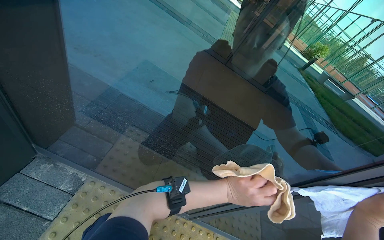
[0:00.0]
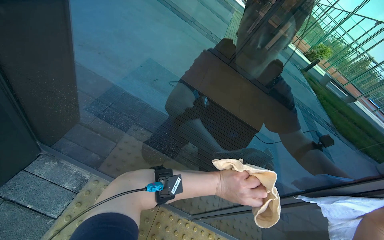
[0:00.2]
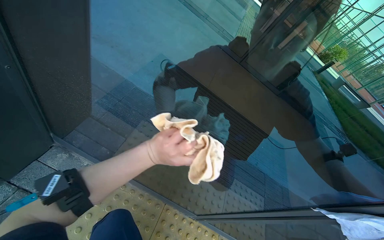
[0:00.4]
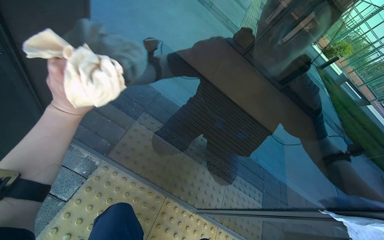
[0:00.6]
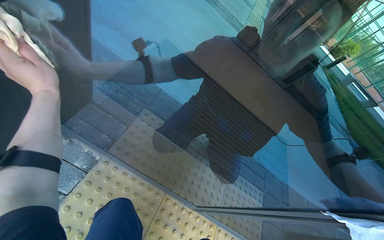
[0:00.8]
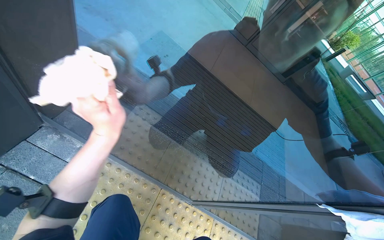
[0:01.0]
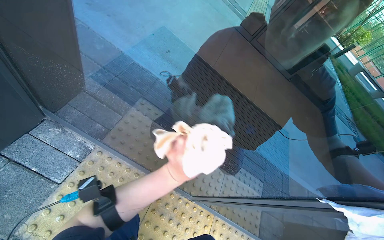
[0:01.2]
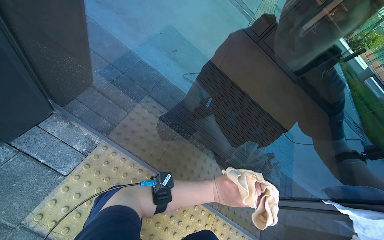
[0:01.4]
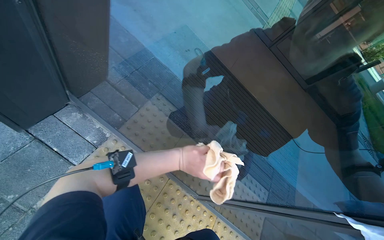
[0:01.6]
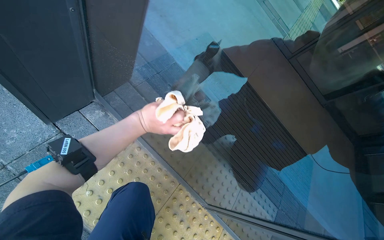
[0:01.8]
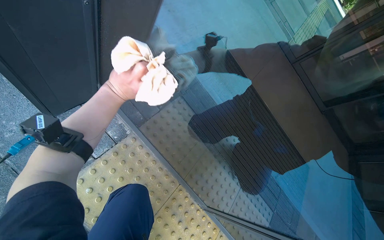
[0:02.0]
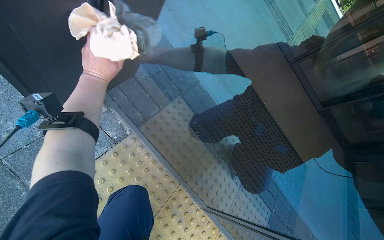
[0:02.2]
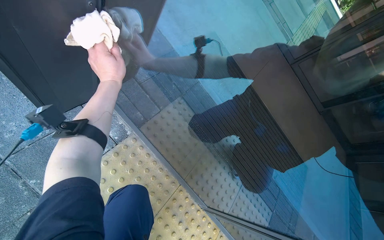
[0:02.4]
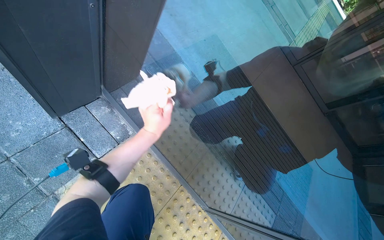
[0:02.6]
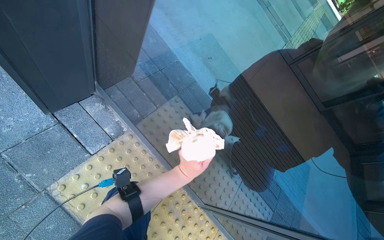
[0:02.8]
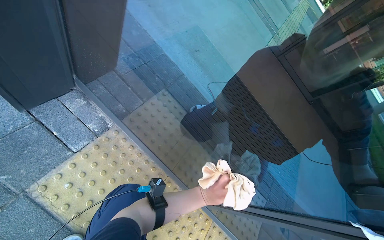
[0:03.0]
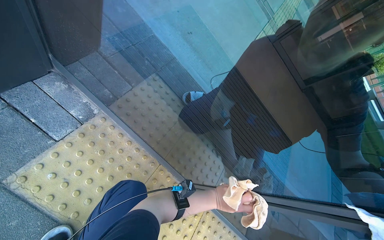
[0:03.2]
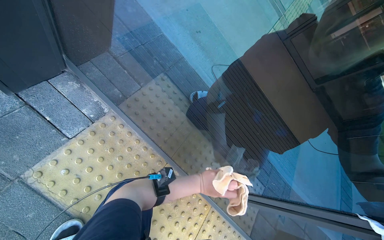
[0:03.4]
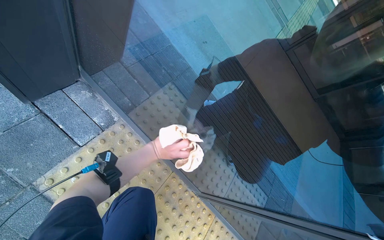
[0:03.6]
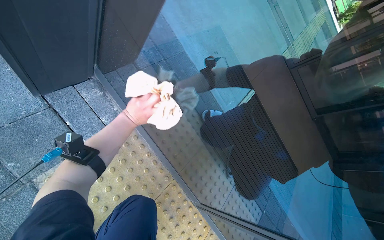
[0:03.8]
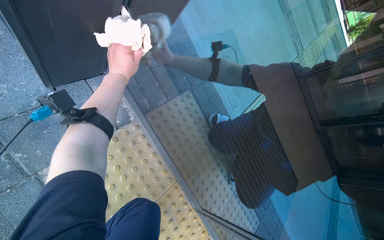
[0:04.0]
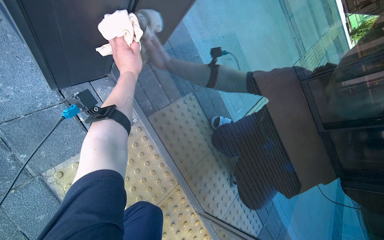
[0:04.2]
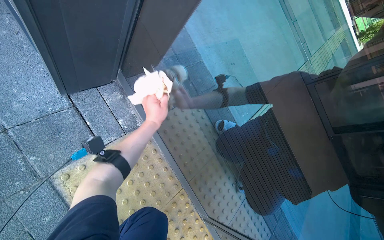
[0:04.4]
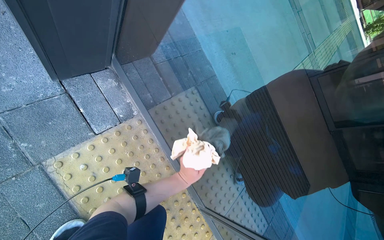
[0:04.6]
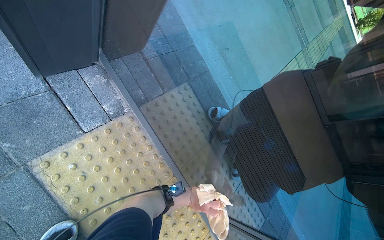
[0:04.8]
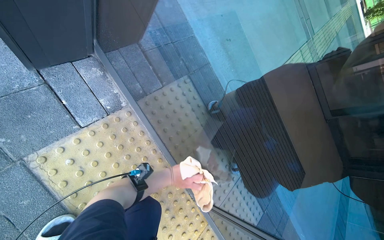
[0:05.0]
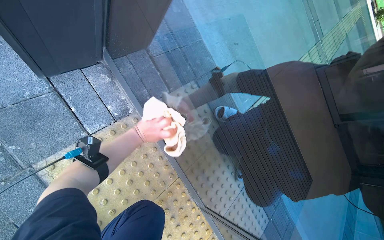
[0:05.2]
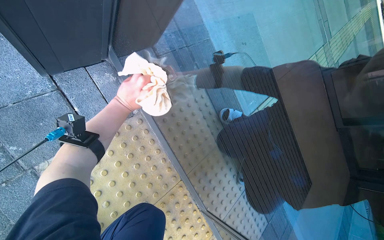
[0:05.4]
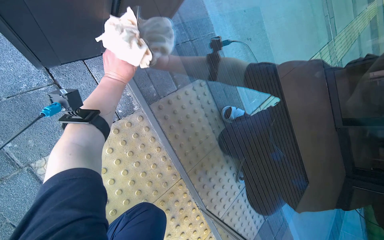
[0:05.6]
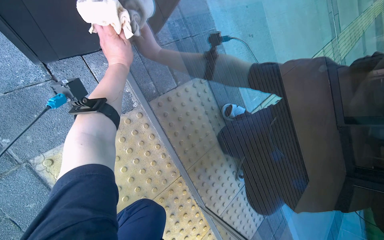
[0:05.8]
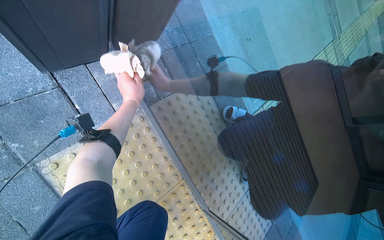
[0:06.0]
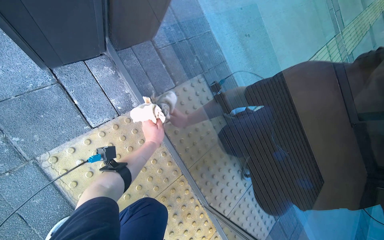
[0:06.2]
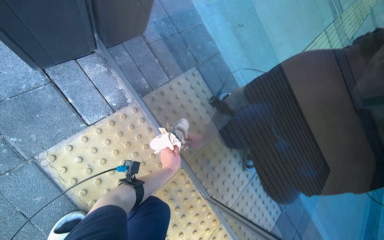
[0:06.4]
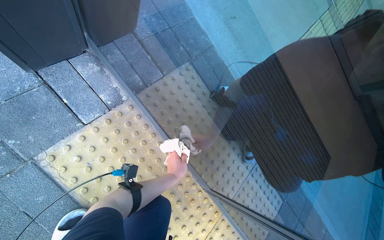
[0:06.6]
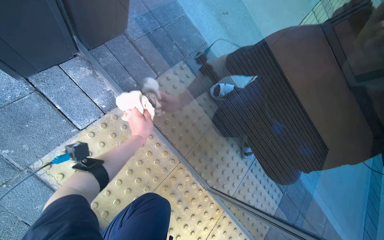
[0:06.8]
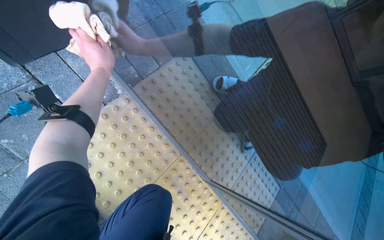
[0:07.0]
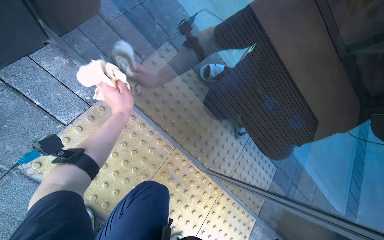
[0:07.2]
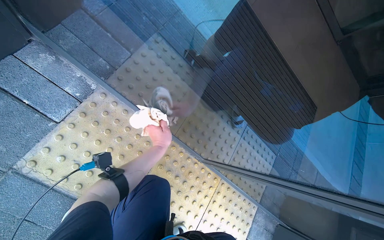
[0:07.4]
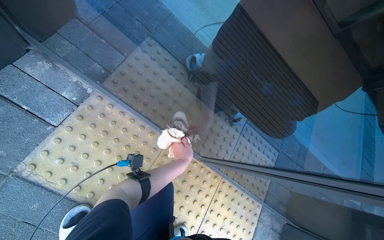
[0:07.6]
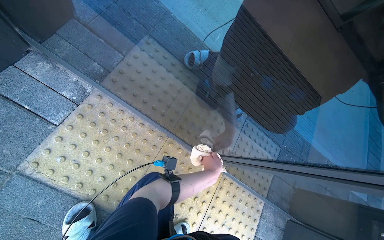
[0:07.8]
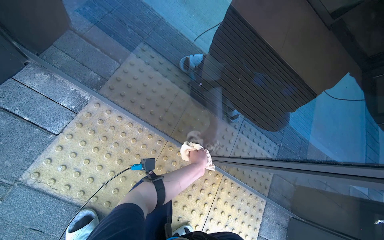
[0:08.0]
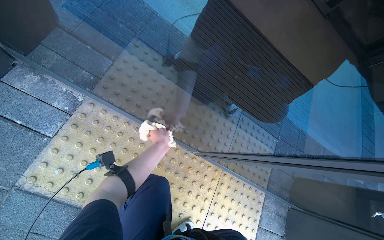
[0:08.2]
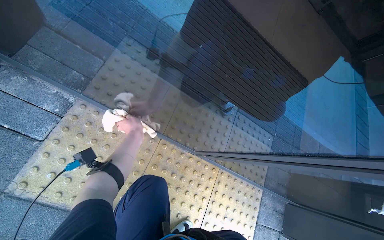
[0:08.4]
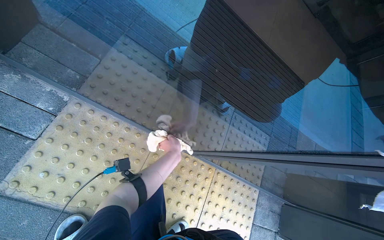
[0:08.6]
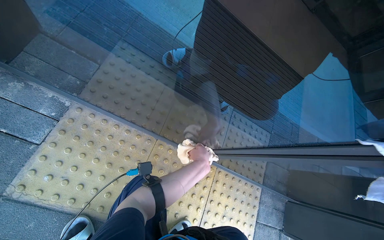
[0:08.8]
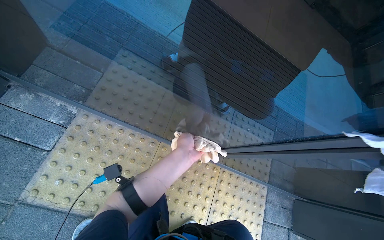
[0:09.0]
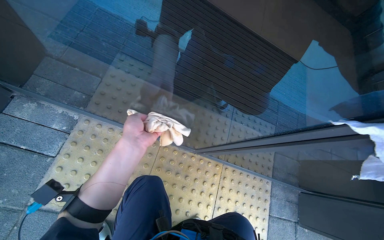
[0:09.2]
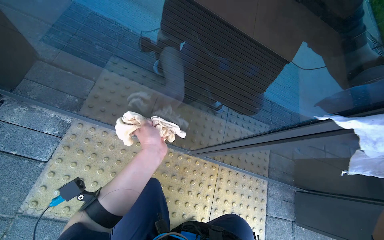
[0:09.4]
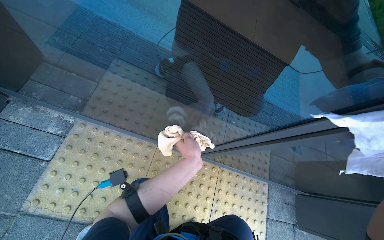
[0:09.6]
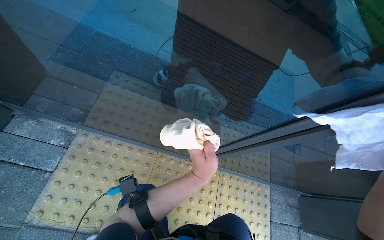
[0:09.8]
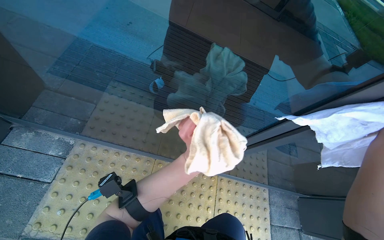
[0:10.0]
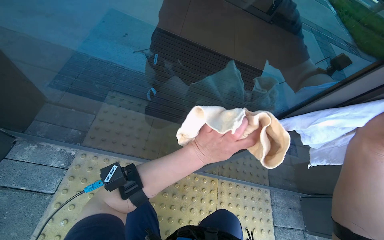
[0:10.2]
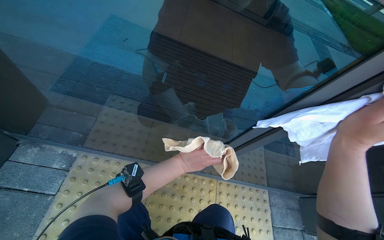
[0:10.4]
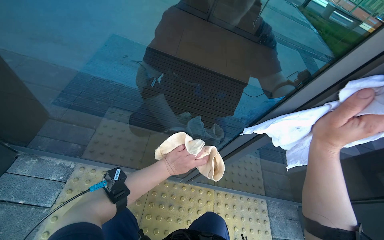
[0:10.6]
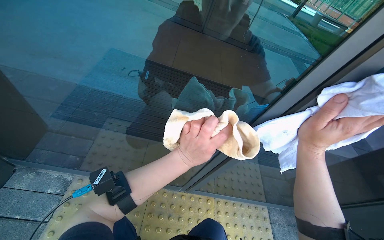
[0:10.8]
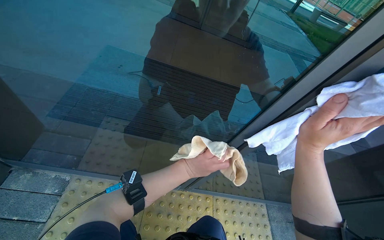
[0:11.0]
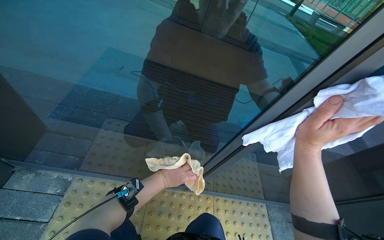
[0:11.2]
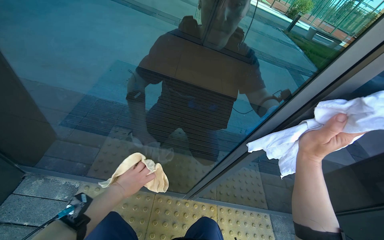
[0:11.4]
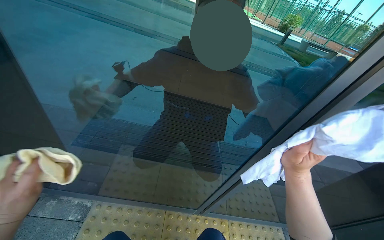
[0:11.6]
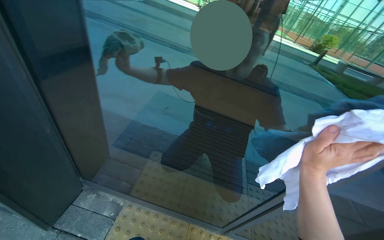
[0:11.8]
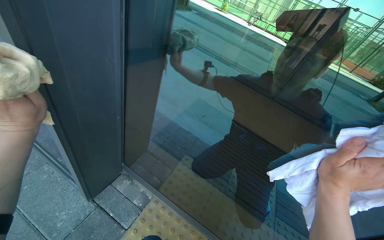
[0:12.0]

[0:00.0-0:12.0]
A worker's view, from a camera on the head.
Job: cleaning windows.
The whole recording: Cleaning glass door. The worker cleans the glass door using a squeegee and then wipes it with a cloth, also cleaning the door handle.
0:03.0 to 0:04.4: The left hand goes roughly 40 cm up the picture and to the left.
0:06.0 to 0:07.6: The left hand goes up and down the picture, approximately 25 cm each way, reversing 2 times.
0:07.6 to 0:09.0: The left hand moves left and right over some 30 cm, changing direction 2 times.
0:09.0 to 0:10.4: The left hand travels to the left and back again, approximately 10 cm each way.
0:10.4 to 0:12.0: The head turns to the left by some 20 degrees. The view tips upward by approximately 25 degrees.

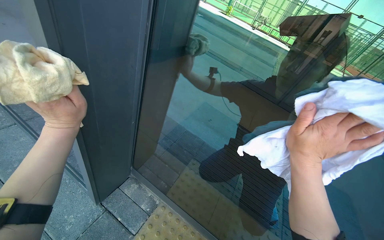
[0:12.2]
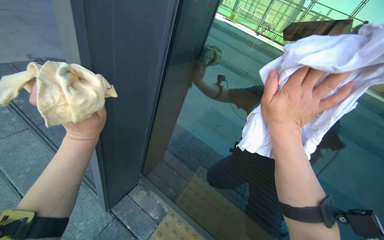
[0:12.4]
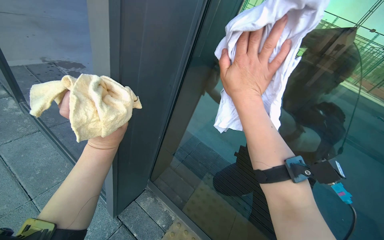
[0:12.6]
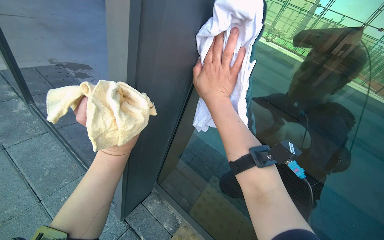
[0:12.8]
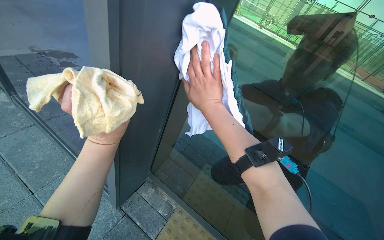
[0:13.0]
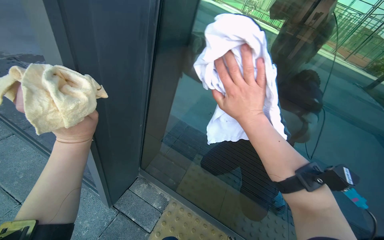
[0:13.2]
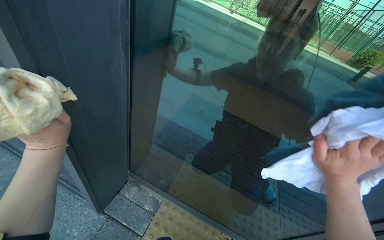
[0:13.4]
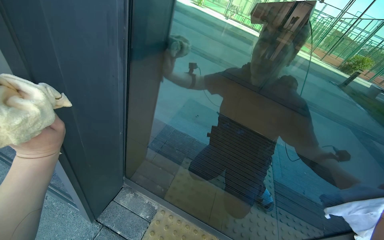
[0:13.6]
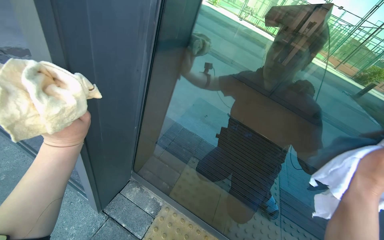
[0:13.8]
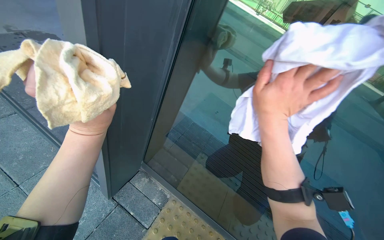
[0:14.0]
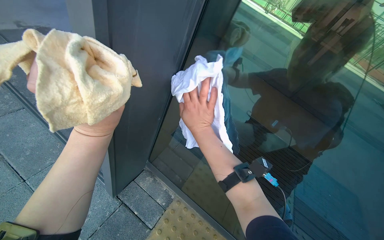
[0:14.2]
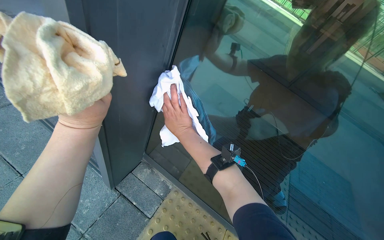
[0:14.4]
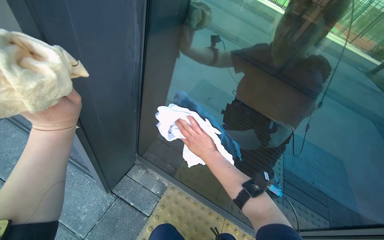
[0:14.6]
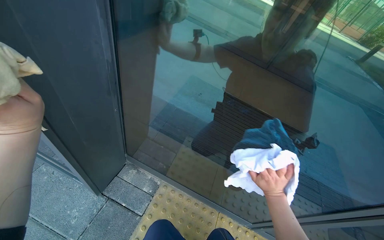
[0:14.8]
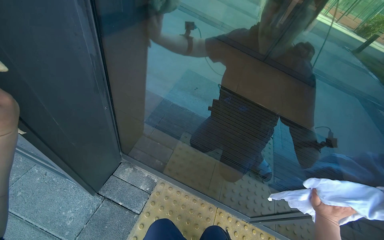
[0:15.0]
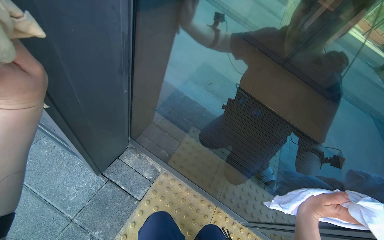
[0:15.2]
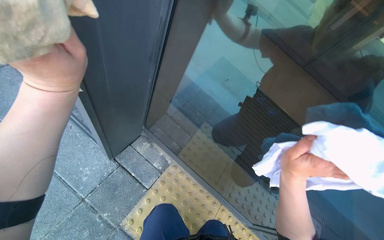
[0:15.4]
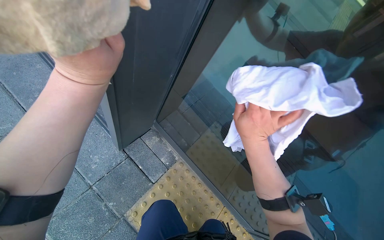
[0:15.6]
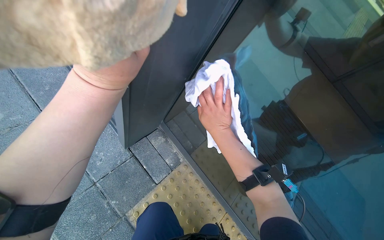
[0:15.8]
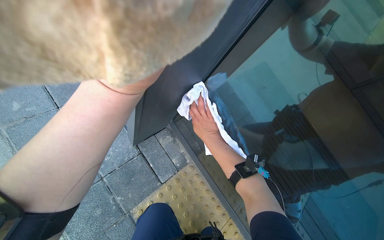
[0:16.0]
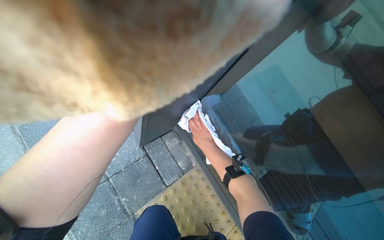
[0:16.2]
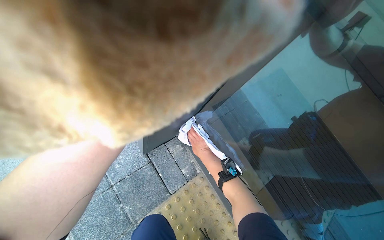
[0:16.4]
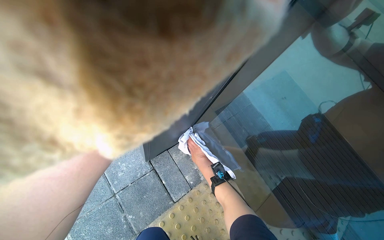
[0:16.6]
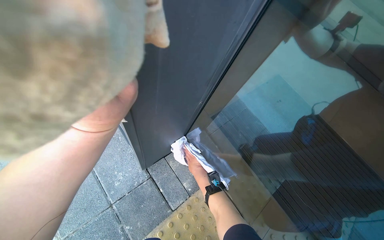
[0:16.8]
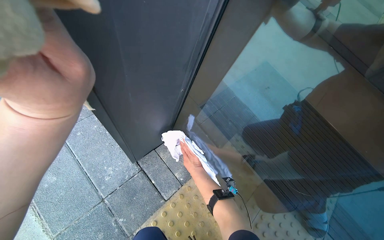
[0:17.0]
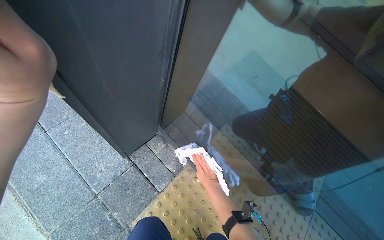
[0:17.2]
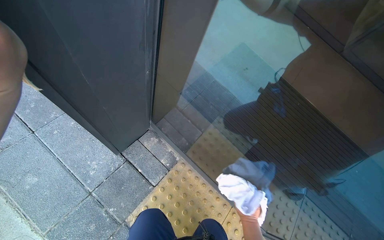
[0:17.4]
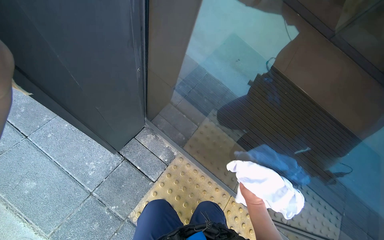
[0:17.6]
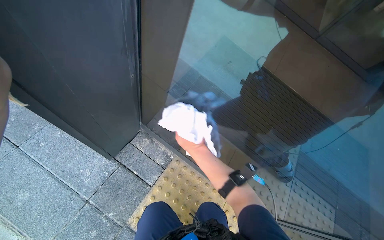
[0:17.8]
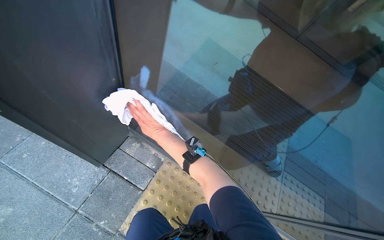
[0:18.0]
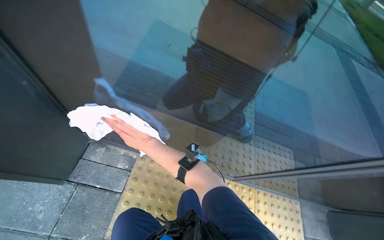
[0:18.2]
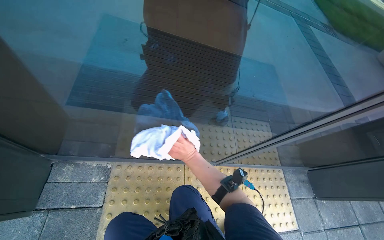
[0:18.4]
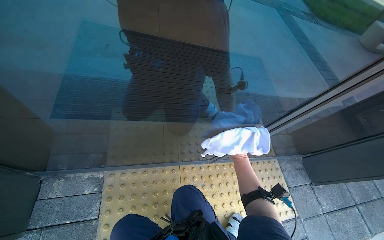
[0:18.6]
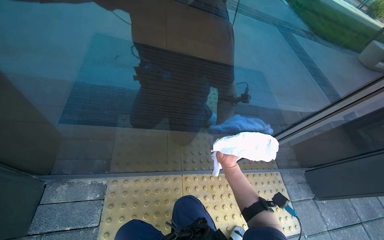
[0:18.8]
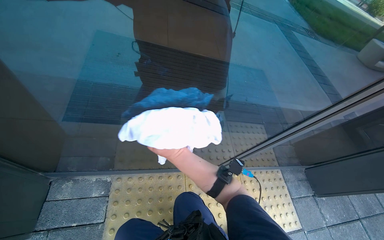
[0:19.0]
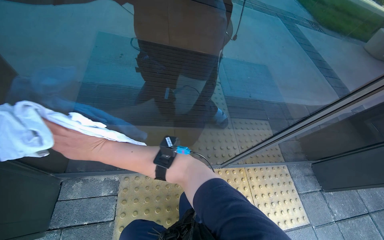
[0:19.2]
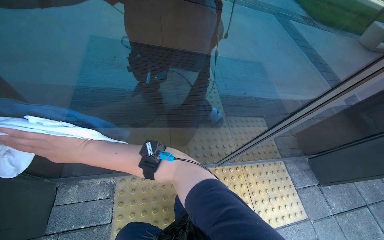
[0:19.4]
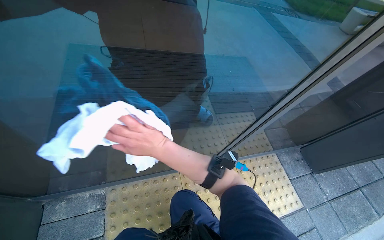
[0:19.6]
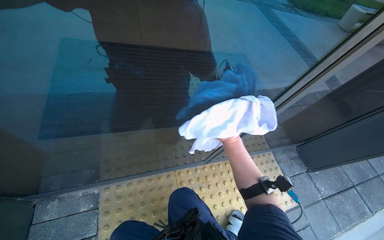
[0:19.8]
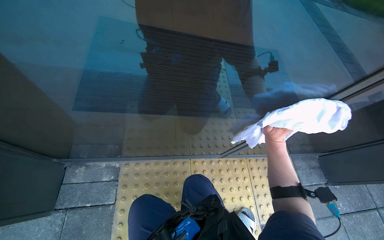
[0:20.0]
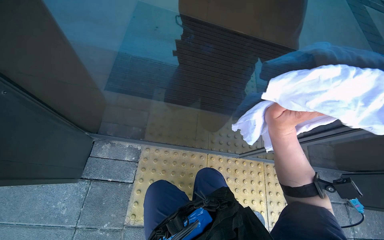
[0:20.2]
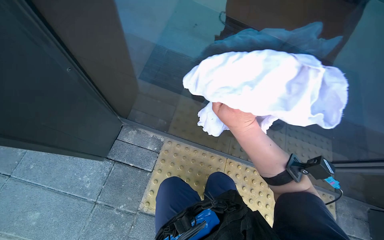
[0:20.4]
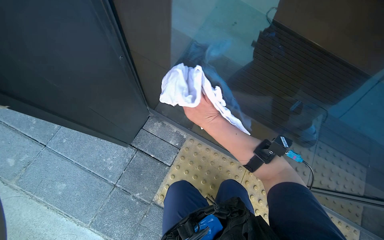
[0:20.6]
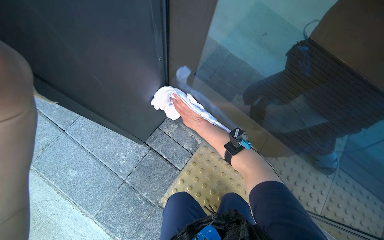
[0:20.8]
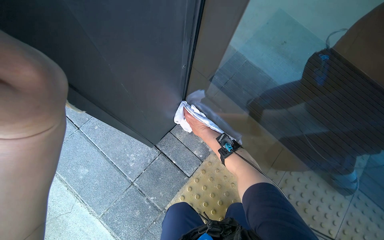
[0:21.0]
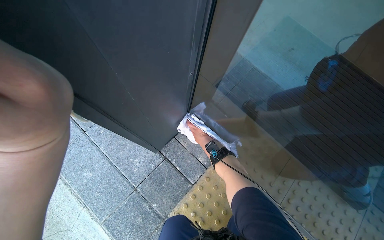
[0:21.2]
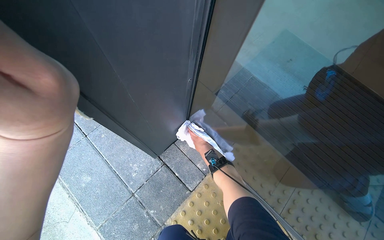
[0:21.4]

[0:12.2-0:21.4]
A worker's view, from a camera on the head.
Job: cleaning windows.
The whole recording: Cleaning glass door. The worker cleans the glass door using a squeegee and then wipes it with a cloth, also cleaning the door handle.
0:15.2 to 0:16.8: The head rotates some 25 degrees to the left. The right hand travels to the left and farther from the camera by some 50 cm.
0:16.8 to 0:18.4: The wearer looks about 50 degrees further to the right. The view tilts roughly 15 degrees downward.
0:19.8 to 0:21.4: The wearer's head swings approximately 60 degrees to the left.
